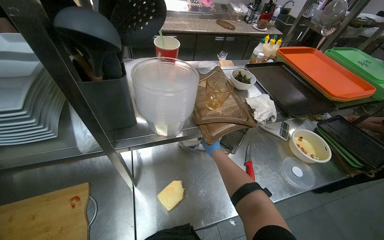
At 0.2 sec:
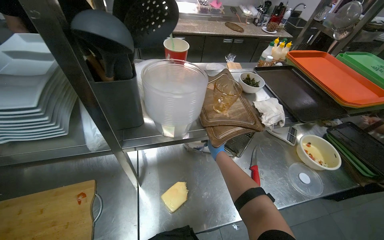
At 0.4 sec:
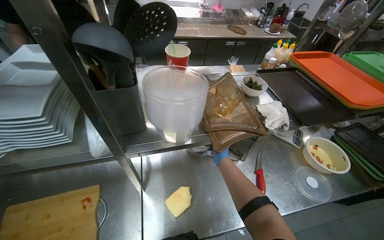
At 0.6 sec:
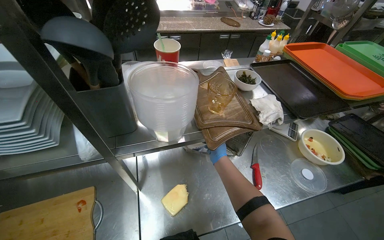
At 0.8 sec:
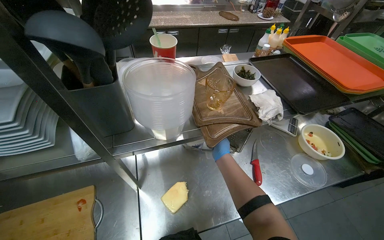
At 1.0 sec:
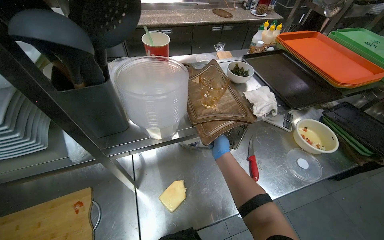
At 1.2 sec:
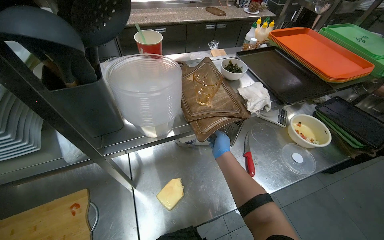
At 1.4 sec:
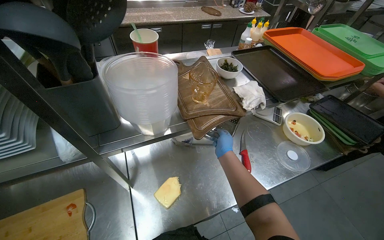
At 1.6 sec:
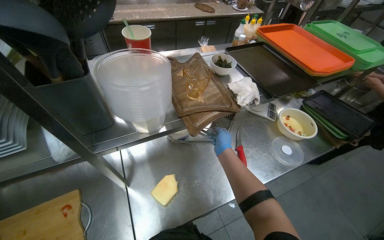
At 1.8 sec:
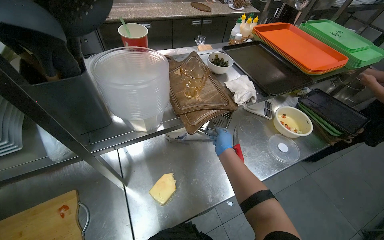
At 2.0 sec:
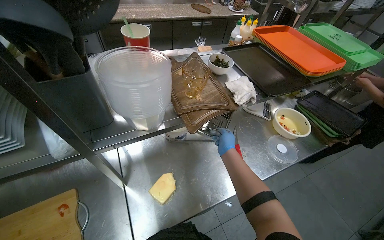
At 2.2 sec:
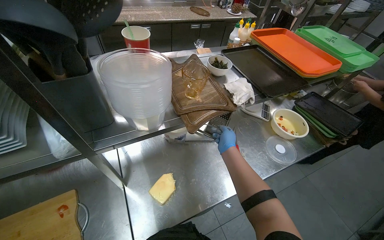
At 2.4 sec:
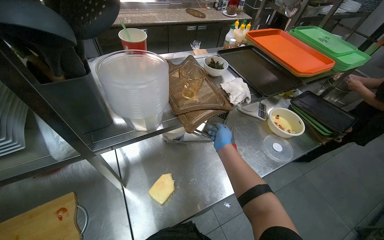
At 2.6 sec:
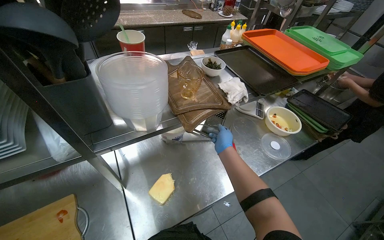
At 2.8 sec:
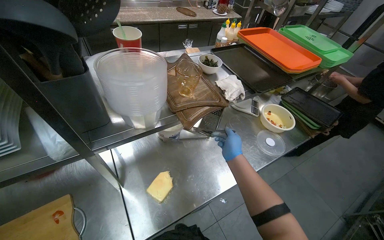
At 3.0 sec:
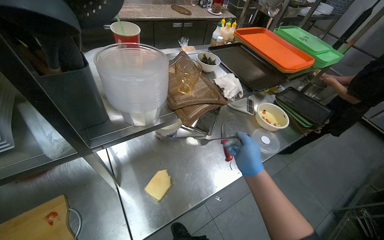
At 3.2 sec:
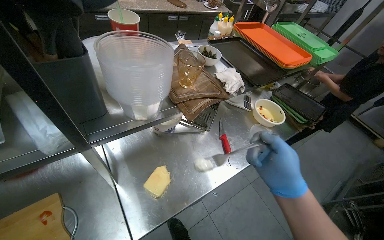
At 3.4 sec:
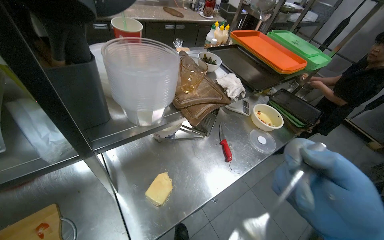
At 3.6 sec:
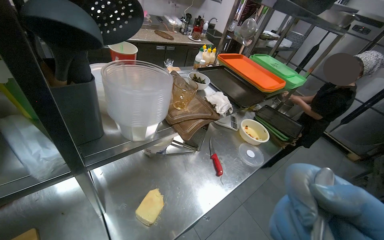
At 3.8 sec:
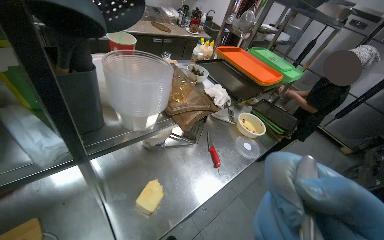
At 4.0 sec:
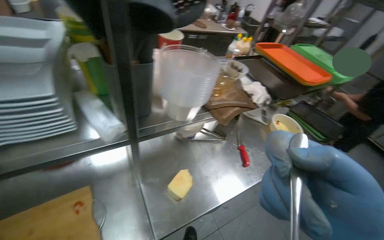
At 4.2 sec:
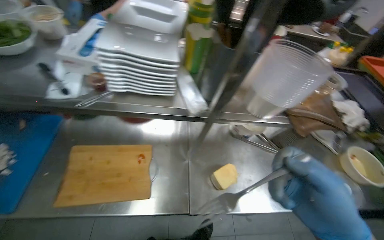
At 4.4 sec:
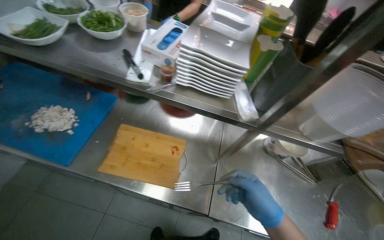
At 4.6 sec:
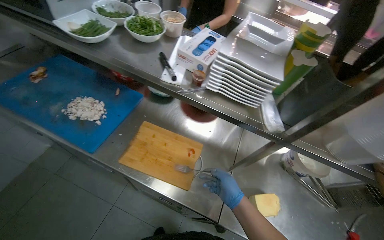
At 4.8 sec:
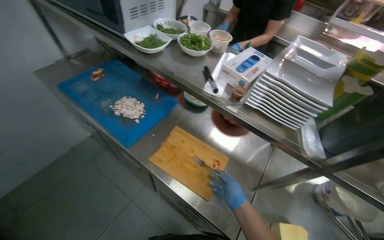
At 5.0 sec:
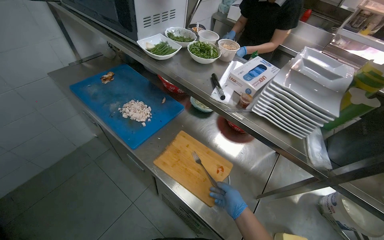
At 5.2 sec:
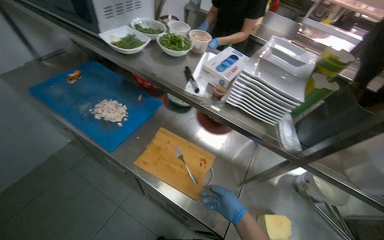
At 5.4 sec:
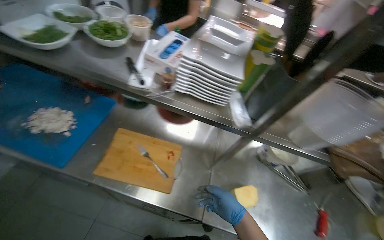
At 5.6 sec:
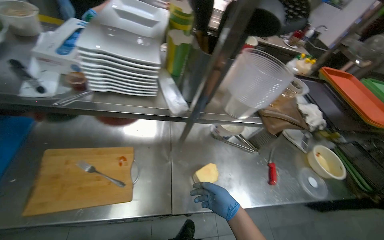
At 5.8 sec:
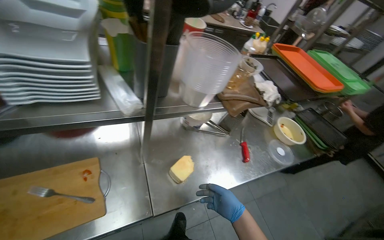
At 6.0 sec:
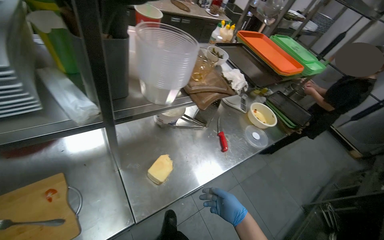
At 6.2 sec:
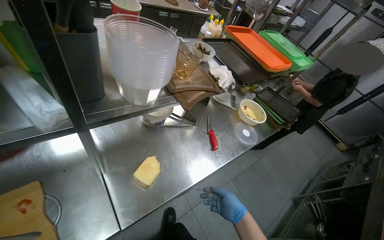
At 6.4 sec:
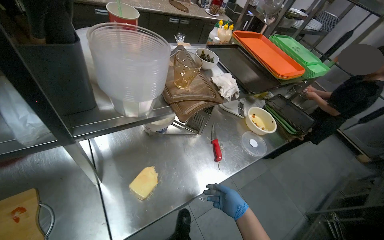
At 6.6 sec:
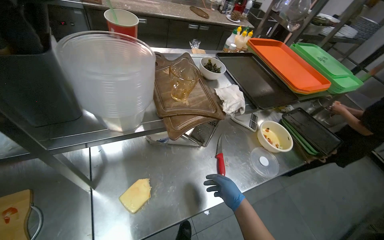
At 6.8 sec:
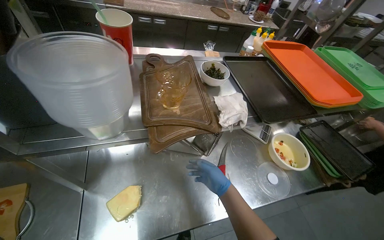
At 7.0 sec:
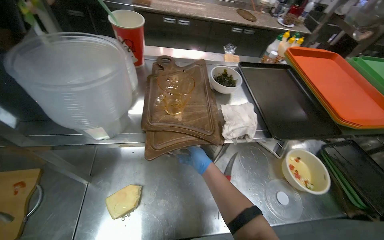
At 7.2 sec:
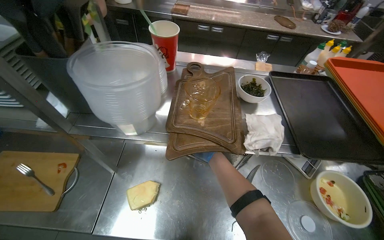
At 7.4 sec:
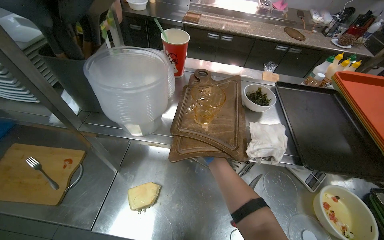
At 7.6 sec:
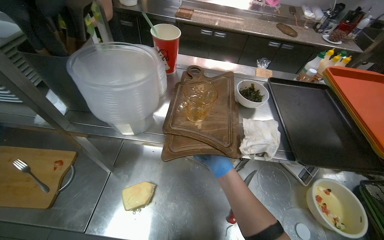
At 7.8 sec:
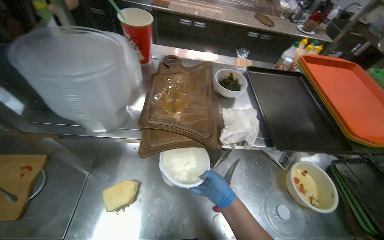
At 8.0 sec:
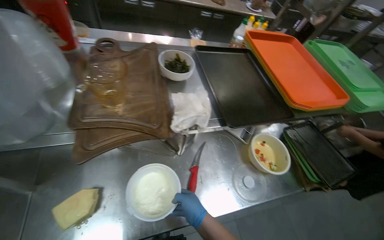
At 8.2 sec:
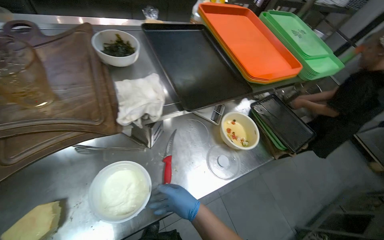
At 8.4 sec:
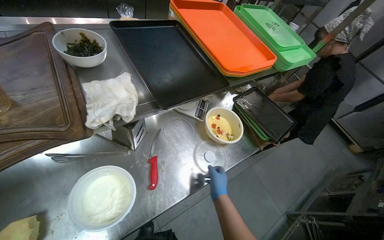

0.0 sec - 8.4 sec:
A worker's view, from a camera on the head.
Job: preparing food.
The whole recording: Preparing ingredients for serving. The worker continues preparing ingredients on the counter, including grating cheese into a bowl.
0.0 sec - 1.4 sec: The right hand moves to the right, some 10 cm.
1.4 sec - 2.8 sec: The right hand moves nearer to the camera, approximately 15 cm.
2.8 sec - 4.2 sec: The head turns to the left by about 25 degrees.
5.6 sec - 7.0 sec: The camera is carried some 40 cm.
7.0 sec - 8.4 sec: The head rotates about 25 degrees to the right.

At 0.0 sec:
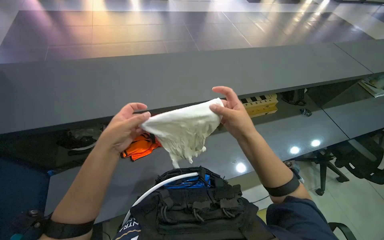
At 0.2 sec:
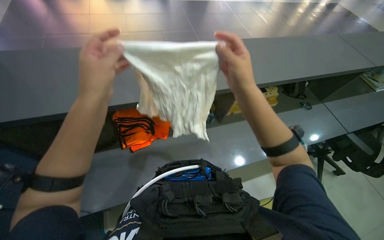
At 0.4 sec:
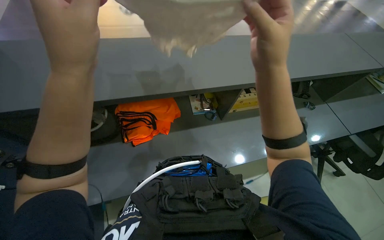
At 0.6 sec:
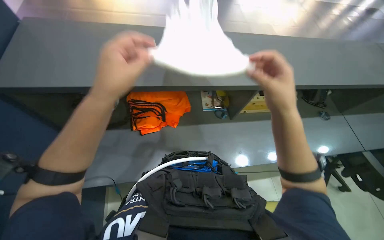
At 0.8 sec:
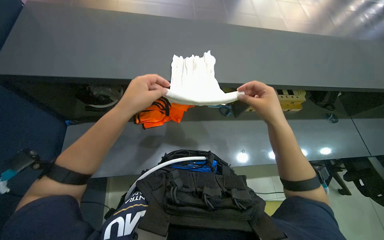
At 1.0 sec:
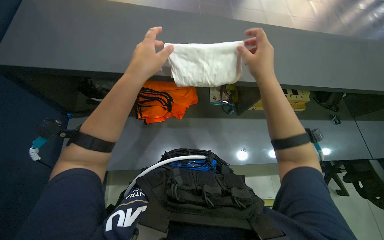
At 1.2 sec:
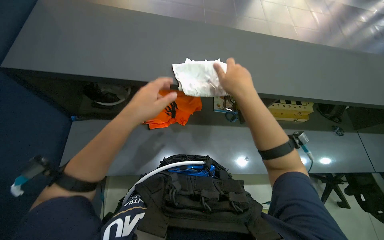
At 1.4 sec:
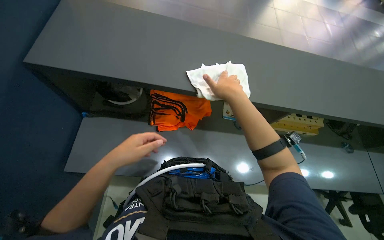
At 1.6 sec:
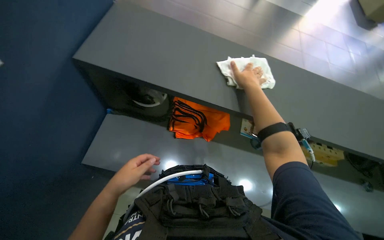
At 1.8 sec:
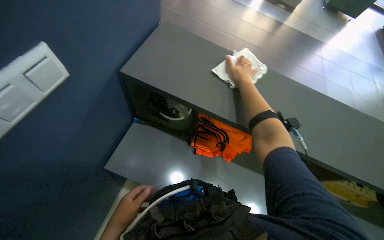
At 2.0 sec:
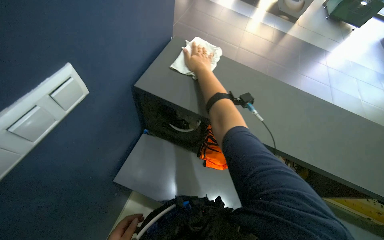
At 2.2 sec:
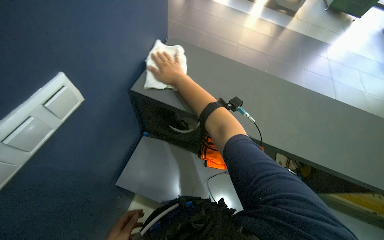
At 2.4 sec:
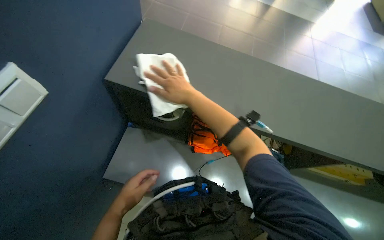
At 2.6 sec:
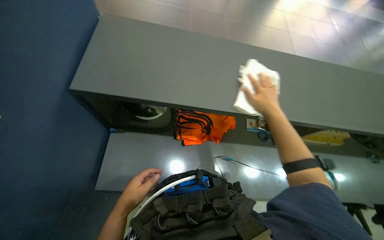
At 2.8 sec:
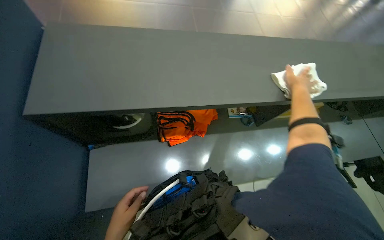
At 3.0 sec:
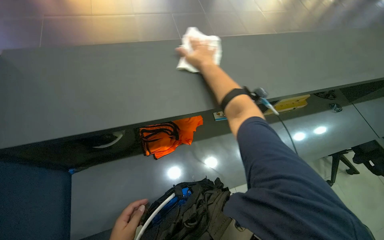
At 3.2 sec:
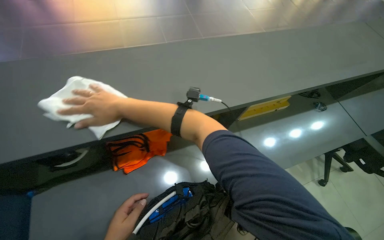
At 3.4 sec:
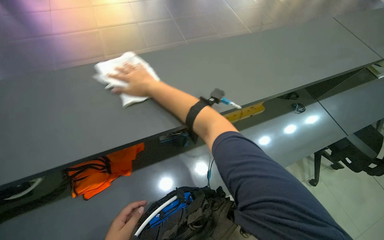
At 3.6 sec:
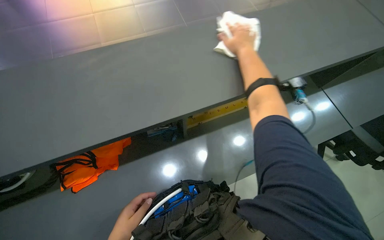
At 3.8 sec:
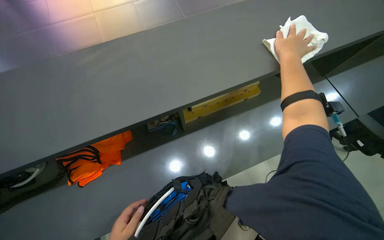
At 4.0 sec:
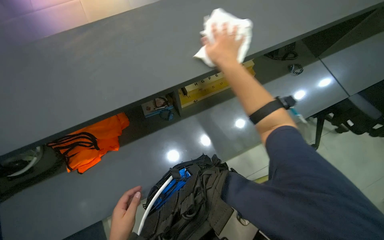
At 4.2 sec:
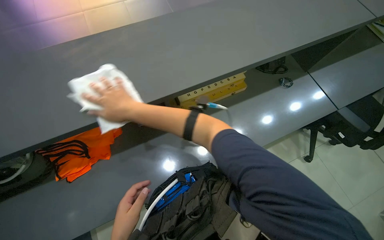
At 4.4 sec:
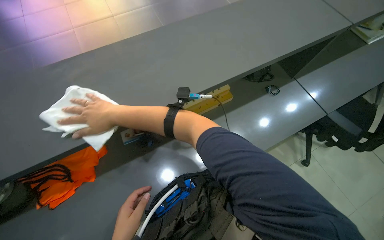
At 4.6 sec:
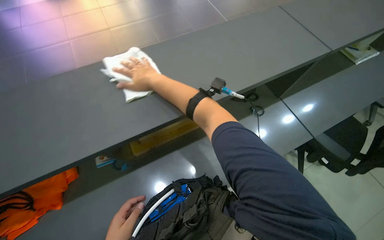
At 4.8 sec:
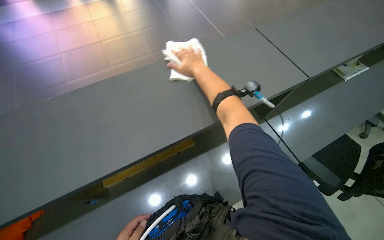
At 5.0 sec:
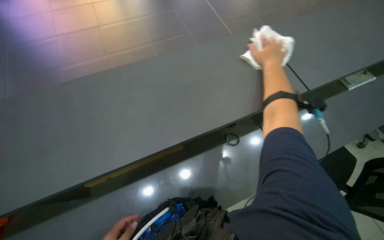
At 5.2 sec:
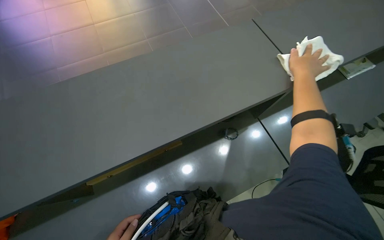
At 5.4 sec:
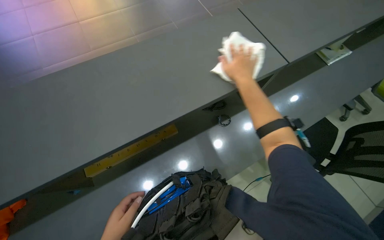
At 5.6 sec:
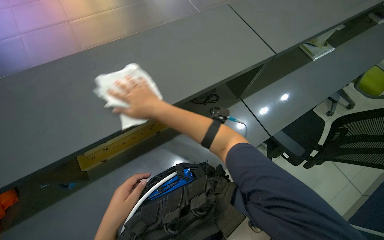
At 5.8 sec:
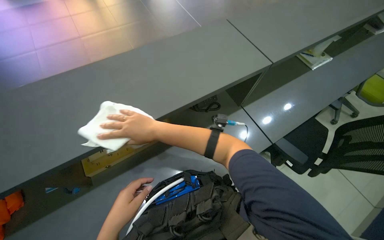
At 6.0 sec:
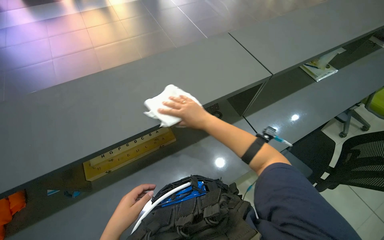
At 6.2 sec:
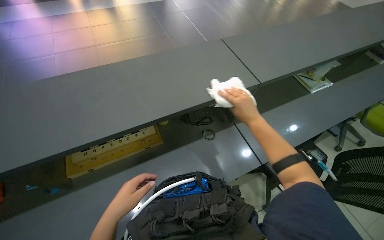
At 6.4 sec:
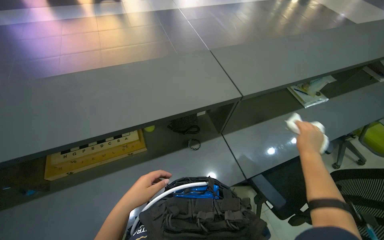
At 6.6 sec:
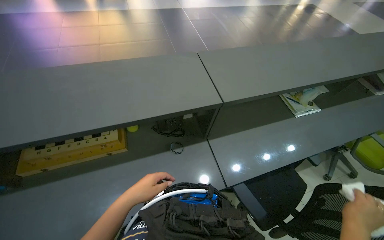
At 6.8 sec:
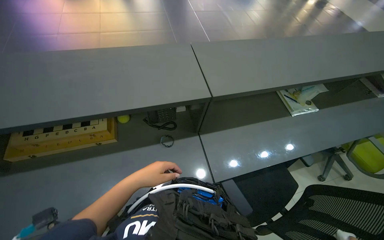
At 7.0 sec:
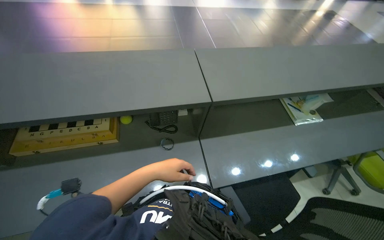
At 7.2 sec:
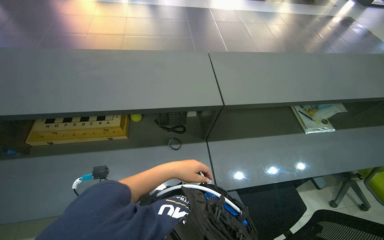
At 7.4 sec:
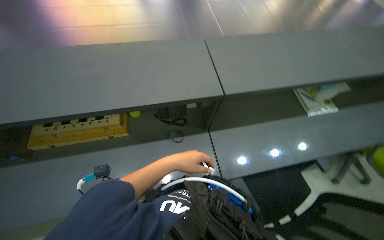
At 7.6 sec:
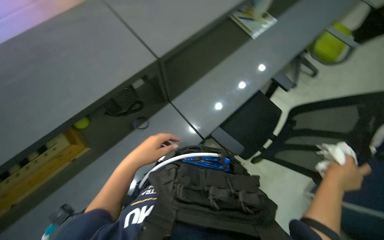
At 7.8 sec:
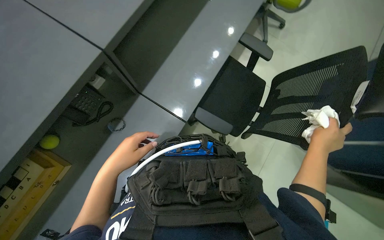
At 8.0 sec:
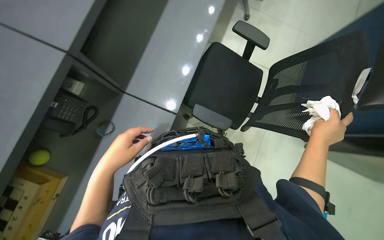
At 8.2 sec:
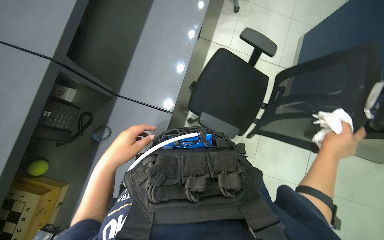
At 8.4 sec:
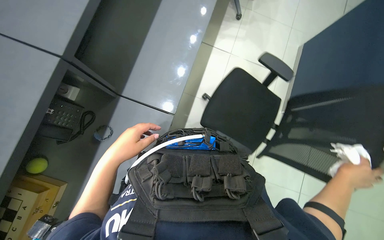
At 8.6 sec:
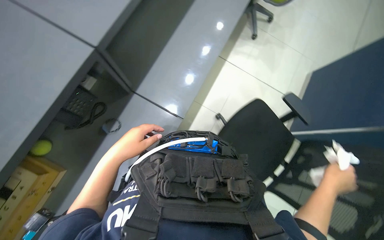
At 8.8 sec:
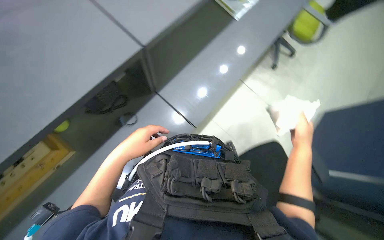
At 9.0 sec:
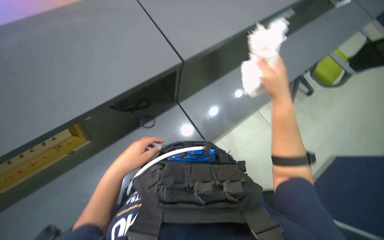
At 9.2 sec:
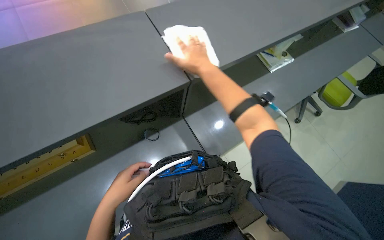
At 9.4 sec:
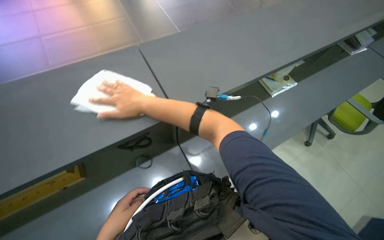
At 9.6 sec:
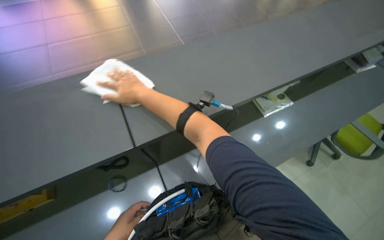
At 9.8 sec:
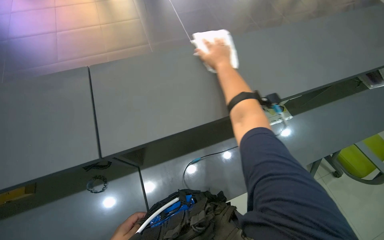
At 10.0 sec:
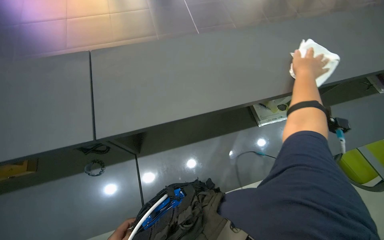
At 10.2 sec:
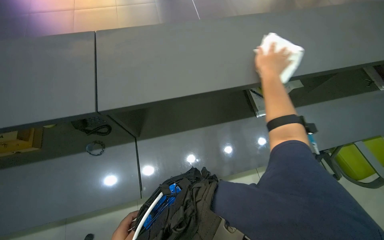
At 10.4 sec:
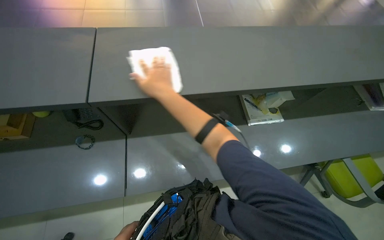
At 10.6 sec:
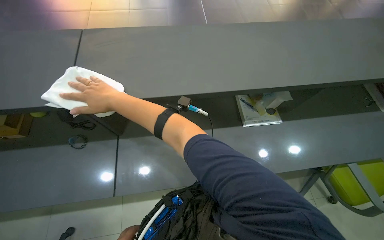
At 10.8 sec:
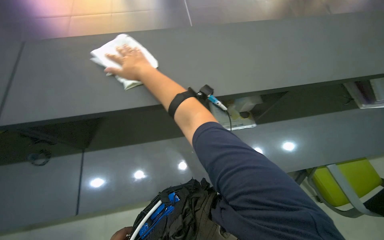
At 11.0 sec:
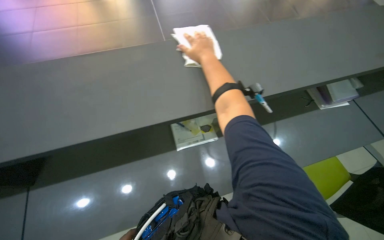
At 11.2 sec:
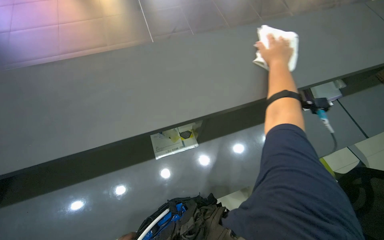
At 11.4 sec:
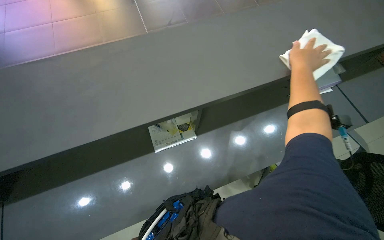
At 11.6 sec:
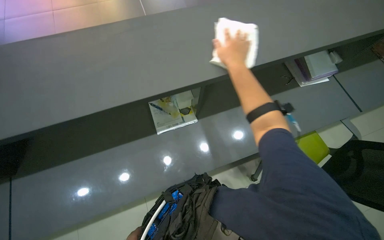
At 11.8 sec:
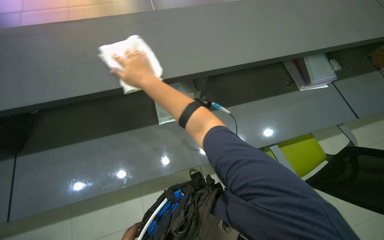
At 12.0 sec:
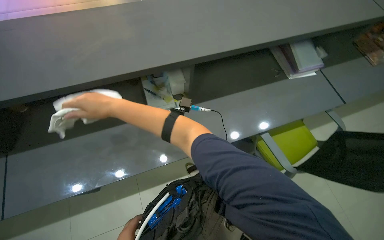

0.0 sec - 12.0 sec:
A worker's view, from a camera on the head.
Job: wiping surfaces.
The whole recording: Wiping office surfaces. The worker wipes desks, chairs, and cups with a cleaning cloth.
0.0 sec - 1.6 sec: The head turns to the left by about 30 degrees. The left hand moves down the picture, about 25 cm; the right hand travels up the picture by some 20 cm.
1.6 sec - 3.0 sec: The scene rotates counterclockwise by approximately 30 degrees.
3.0 sec - 4.4 sec: The head travels to the right, roughly 60 cm.
4.4 sec - 6.0 sec: The right hand goes left and right, some 50 cm each way, reversing 2 times.
6.0 sec - 7.6 sec: The head travels some 40 cm. The camera pitches downward, by some 15 degrees.
7.6 sec - 9.0 sec: The right hand heads up the picture and to the left, covering about 25 cm.
9.0 sec - 10.4 sec: The head travels to the right, roughly 50 cm. The head rotates some 20 degrees to the left. The view tilts some 15 degrees upward.
10.4 sec - 12.0 sec: The camera travels about 50 cm. The head turns to the left by roughly 35 degrees.
